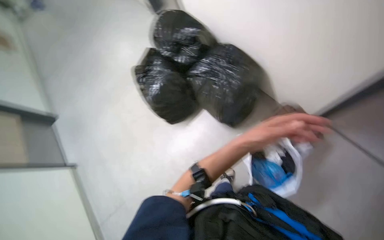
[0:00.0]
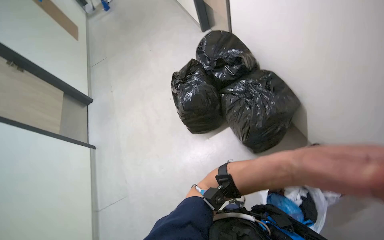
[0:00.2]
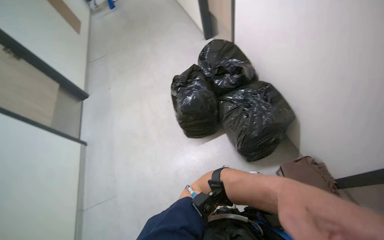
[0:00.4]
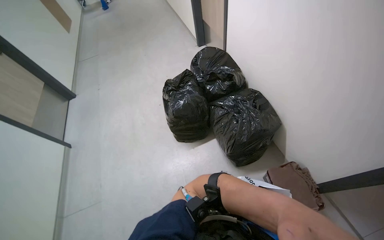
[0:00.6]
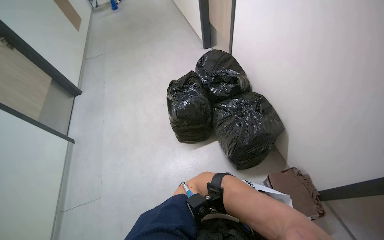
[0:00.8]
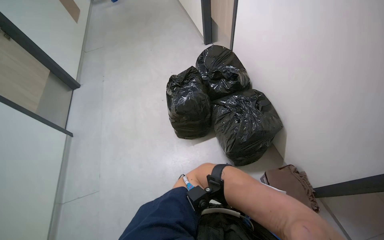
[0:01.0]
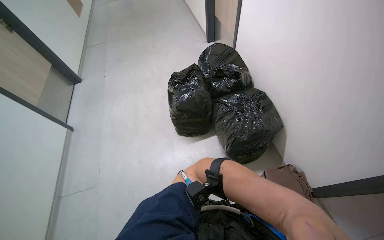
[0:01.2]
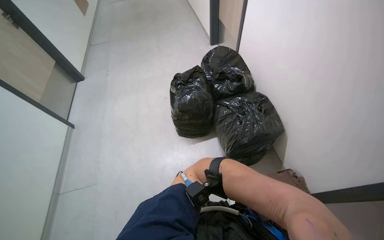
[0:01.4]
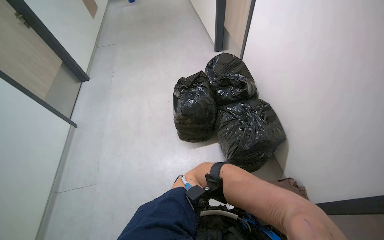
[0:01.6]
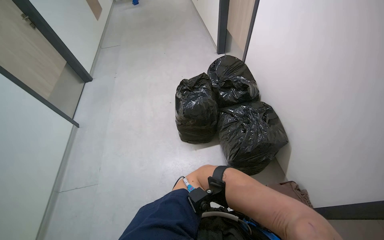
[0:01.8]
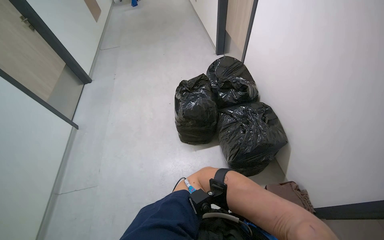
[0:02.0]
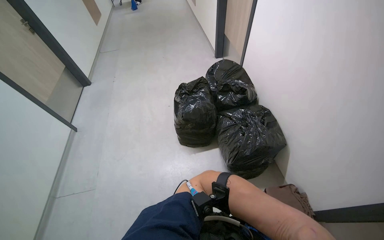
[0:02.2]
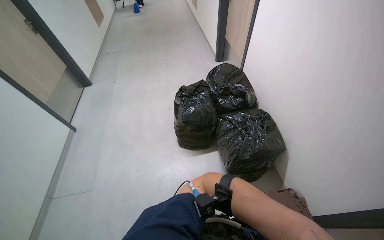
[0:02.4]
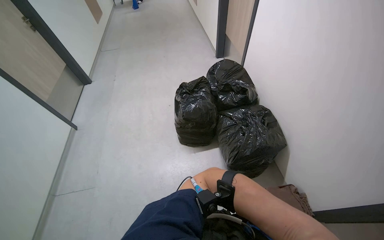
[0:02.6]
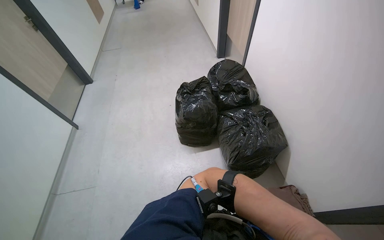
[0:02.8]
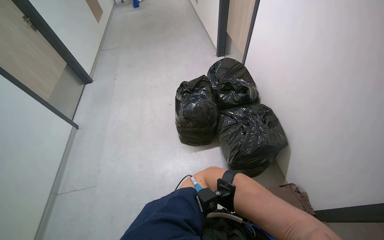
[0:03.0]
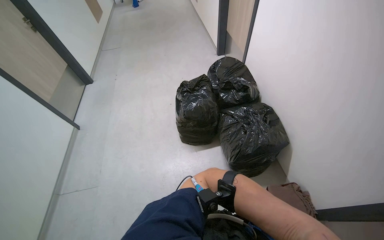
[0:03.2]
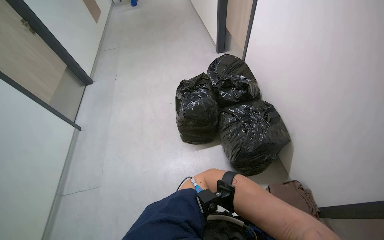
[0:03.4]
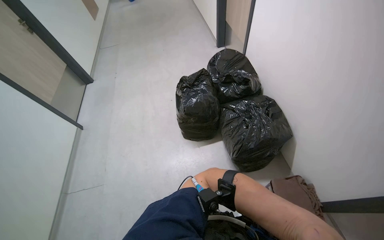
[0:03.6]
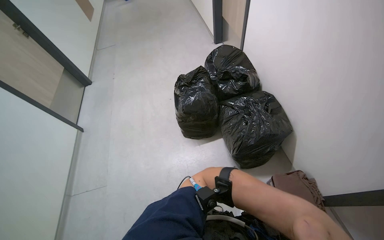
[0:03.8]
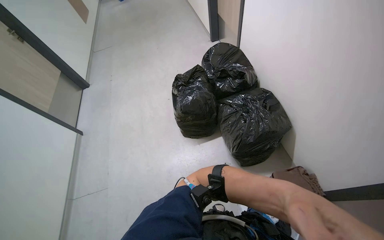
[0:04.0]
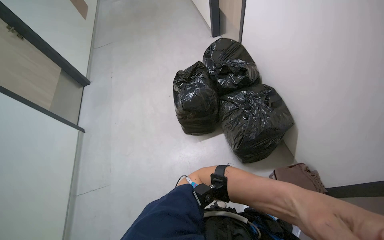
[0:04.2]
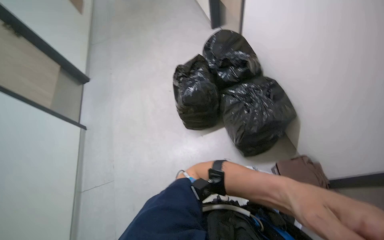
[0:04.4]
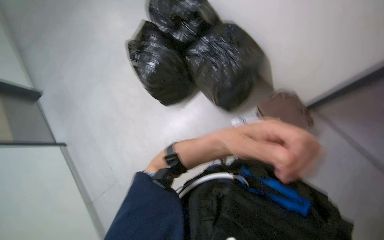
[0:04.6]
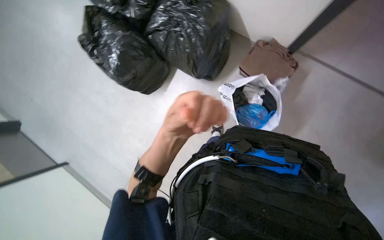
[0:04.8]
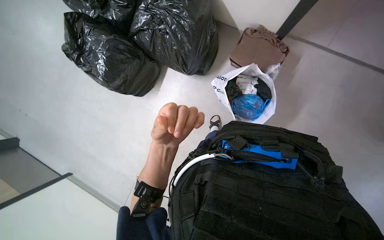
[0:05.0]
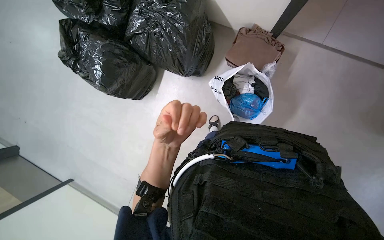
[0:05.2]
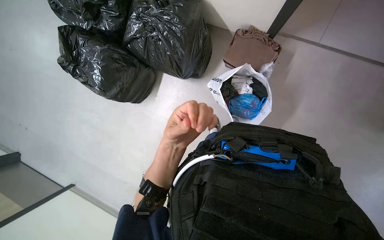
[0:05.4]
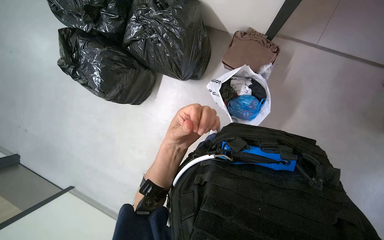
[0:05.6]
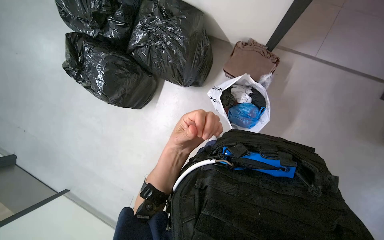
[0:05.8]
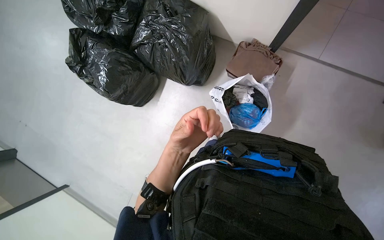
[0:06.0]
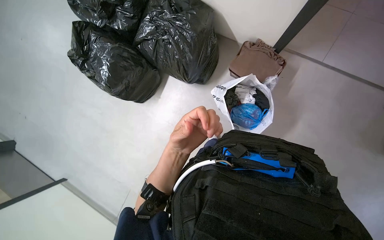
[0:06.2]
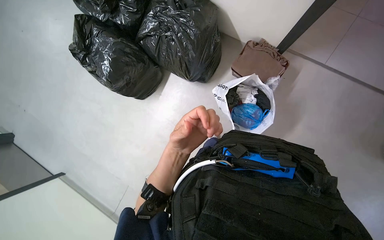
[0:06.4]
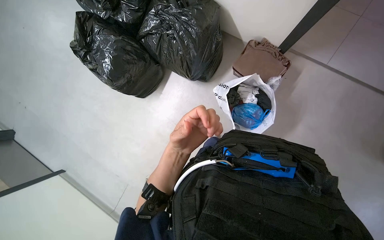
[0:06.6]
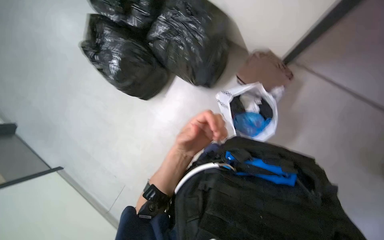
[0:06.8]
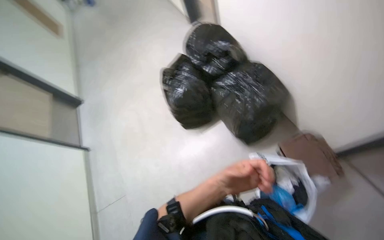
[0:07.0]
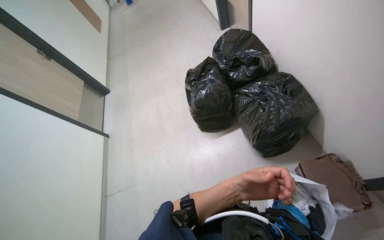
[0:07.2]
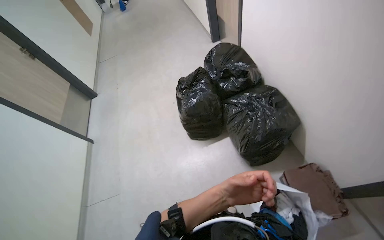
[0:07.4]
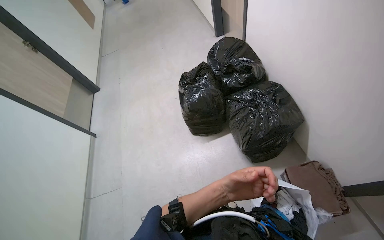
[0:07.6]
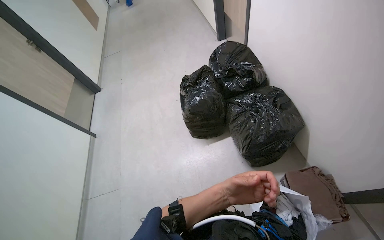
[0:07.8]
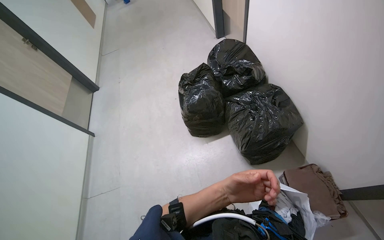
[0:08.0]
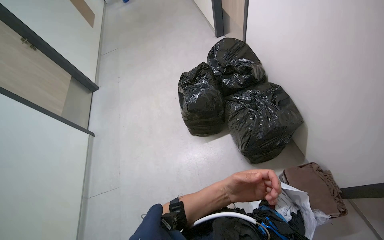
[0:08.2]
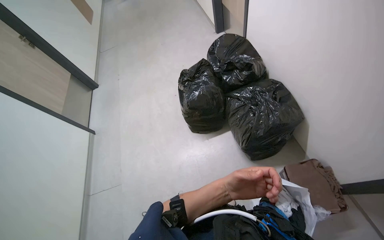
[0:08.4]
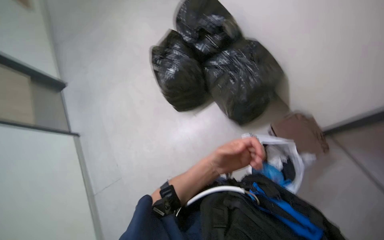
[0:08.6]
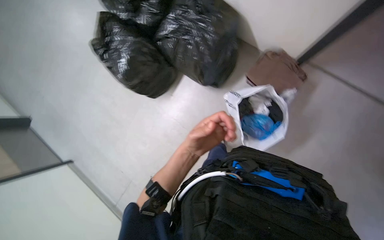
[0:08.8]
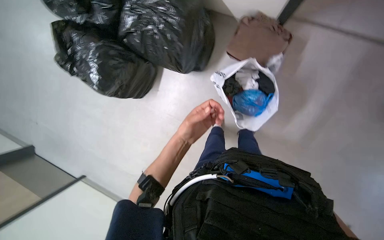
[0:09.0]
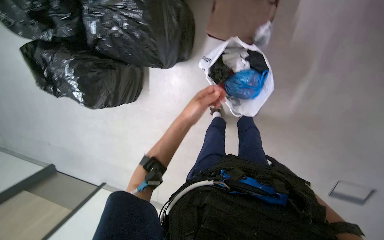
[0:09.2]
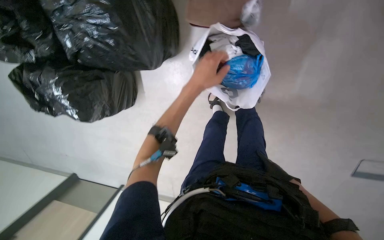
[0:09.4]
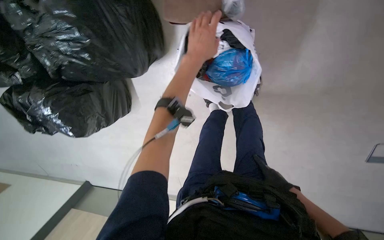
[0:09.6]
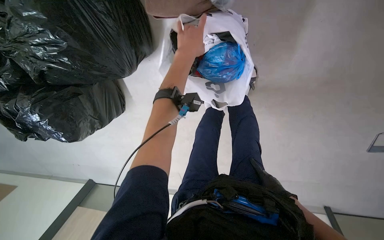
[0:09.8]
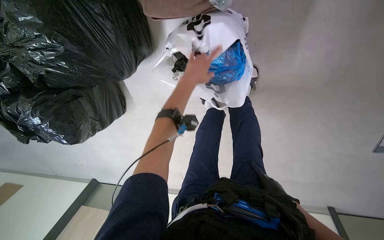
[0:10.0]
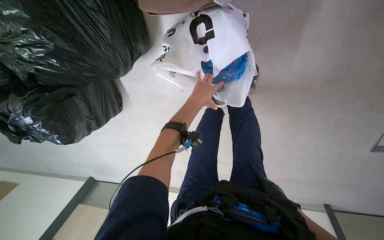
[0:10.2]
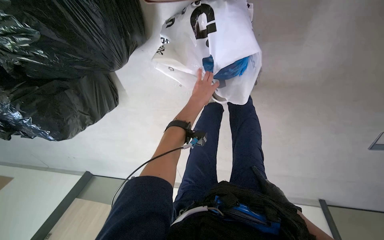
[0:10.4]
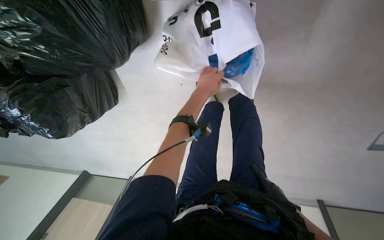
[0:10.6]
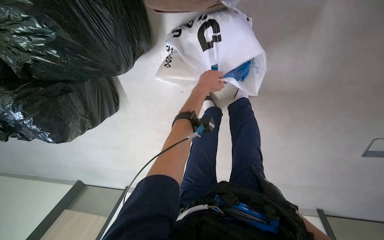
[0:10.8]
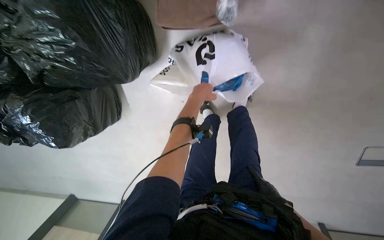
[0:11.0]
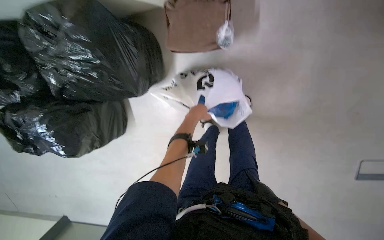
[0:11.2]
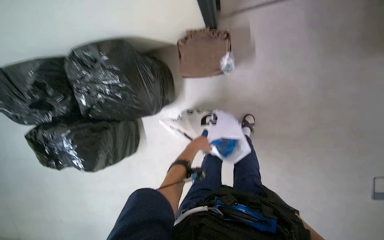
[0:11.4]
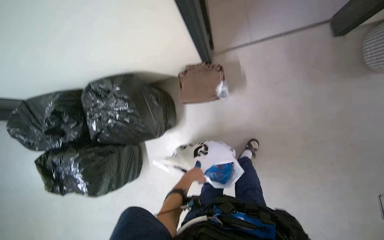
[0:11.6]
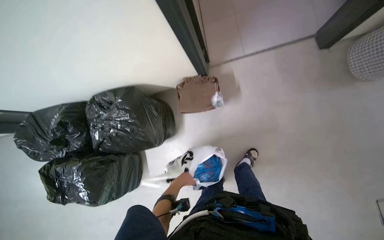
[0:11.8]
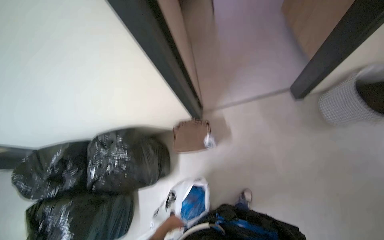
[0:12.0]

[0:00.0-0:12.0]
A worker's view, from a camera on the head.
Job: managing laundry.
The whole recording: Loading clothes into washing machine. The worker takes clothes from a bag and loads them into the washing machine.
0:00.0 to 0:01.6: The scene rotates clockwise by roughly 30 degrees.
0:04.4 to 0:06.0: The view tilts roughly 20 degrees downward. The scene rotates counterclockwise by about 45 degrees.
0:06.0 to 0:07.6: The wearer looks roughly 45 degrees further to the left. The view tilts about 20 degrees upward.
0:07.6 to 0:09.0: The view tips downward by roughly 25 degrees. Everything in view rotates some 50 degrees counterclockwise.
0:09.0 to 0:10.4: The wearer moves about 40 cm. The view tips downward by approximately 20 degrees. The scene turns approximately 30 degrees counterclockwise in the picture.
0:10.4 to 0:12.0: The camera travels approximately 60 cm. The wearer looks roughly 60 degrees further upward.

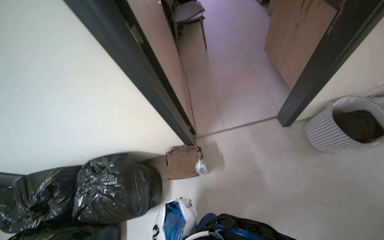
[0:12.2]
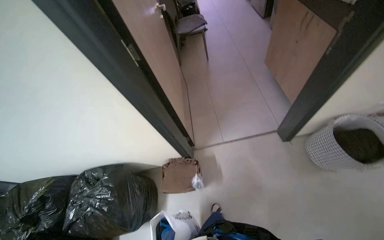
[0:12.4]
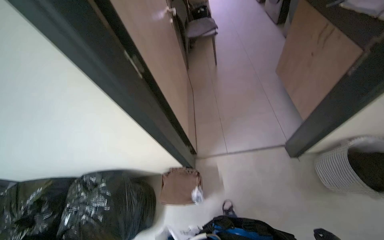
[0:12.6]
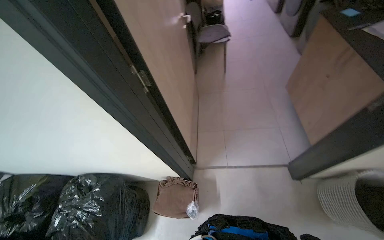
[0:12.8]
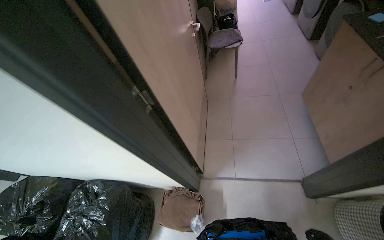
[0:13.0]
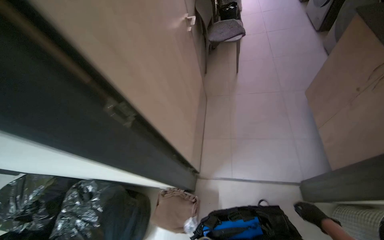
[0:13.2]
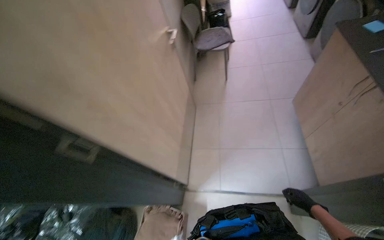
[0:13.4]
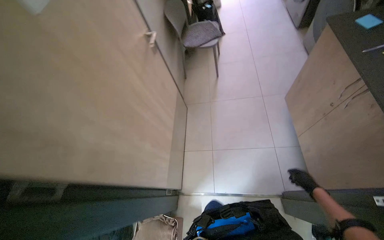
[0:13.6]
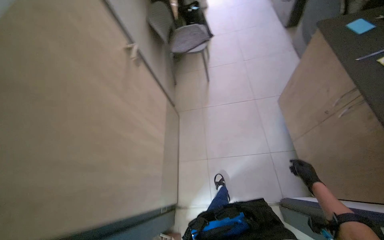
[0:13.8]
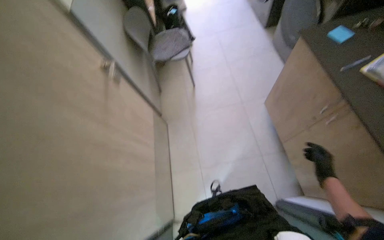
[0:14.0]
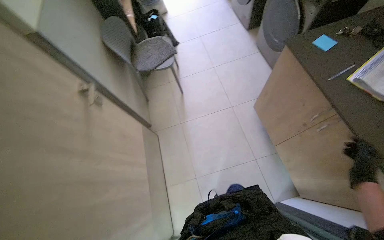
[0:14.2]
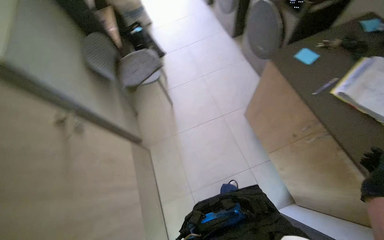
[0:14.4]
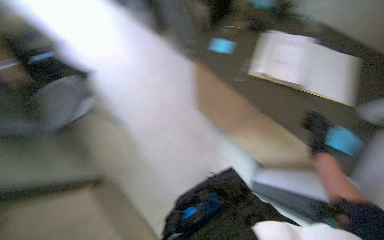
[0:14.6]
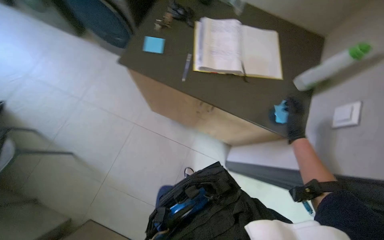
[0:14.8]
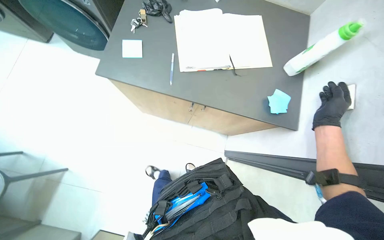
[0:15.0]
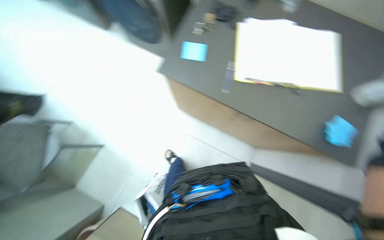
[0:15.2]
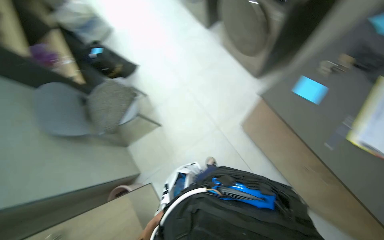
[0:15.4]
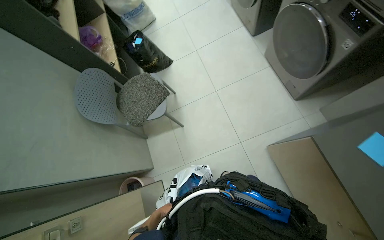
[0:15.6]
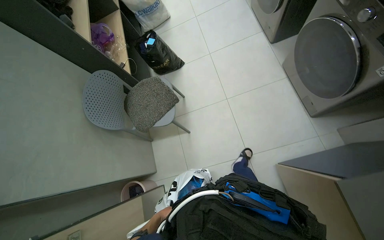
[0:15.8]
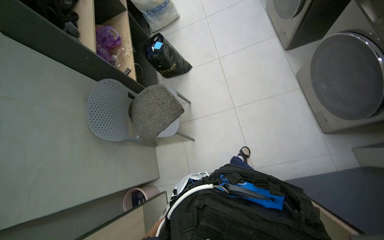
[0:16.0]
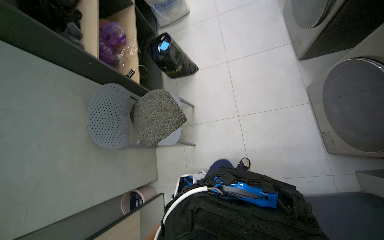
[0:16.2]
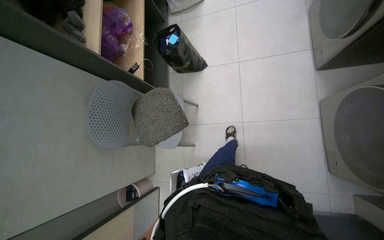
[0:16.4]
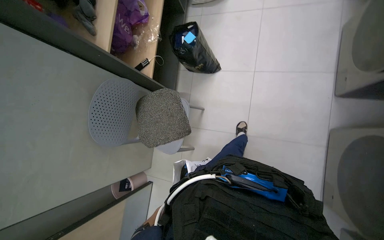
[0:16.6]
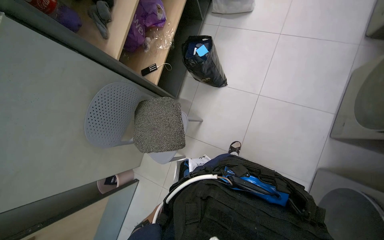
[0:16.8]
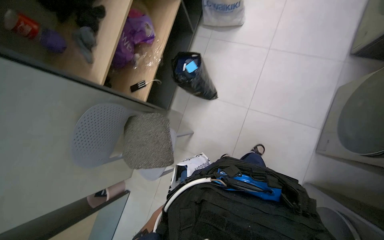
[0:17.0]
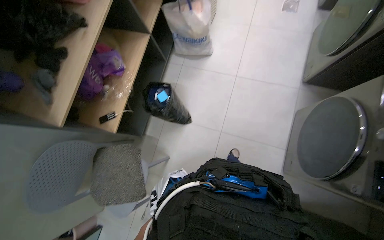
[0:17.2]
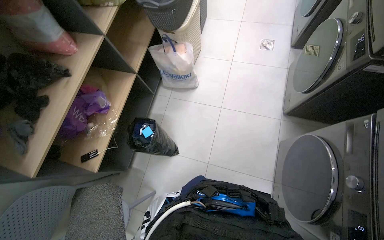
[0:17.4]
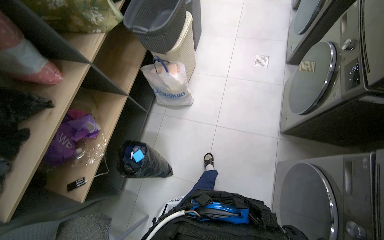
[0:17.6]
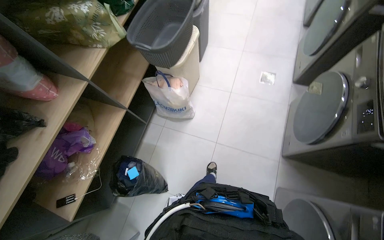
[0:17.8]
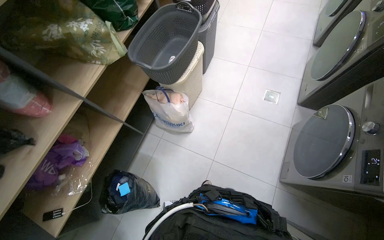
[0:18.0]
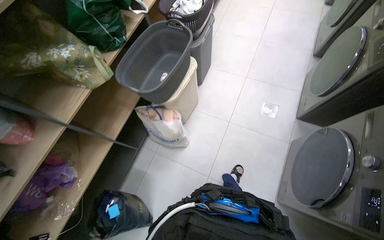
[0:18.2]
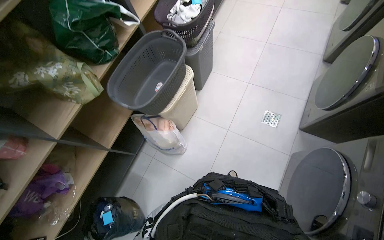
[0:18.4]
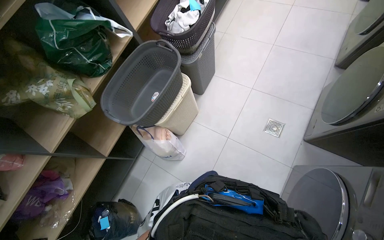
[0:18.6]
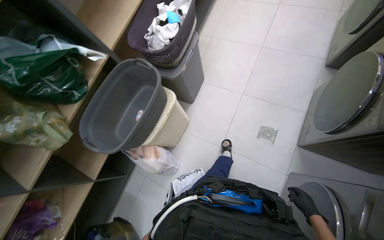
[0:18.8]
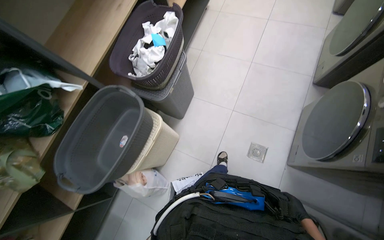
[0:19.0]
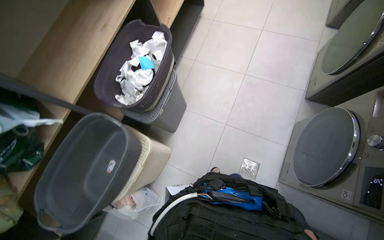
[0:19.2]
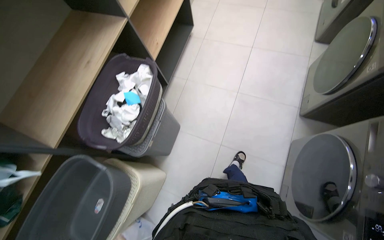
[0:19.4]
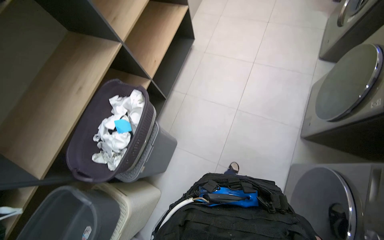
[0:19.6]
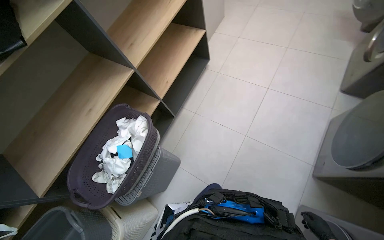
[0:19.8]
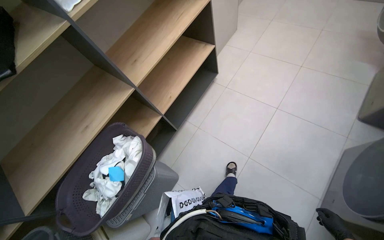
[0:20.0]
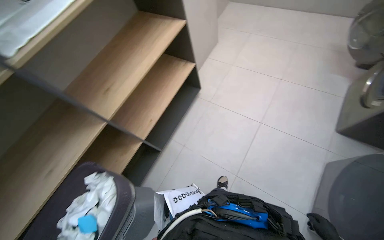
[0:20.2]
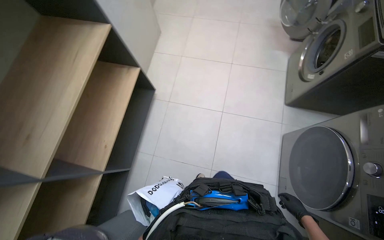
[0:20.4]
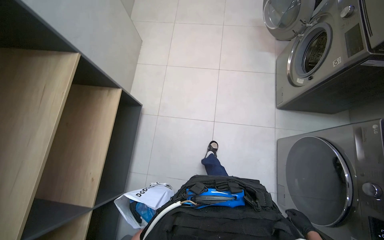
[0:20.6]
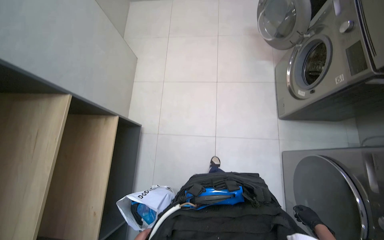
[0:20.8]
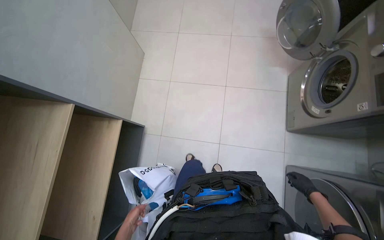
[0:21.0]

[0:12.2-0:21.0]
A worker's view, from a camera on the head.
Job: managing laundry.
The whole recording: Loading clothes into washing machine. The worker takes clothes from a bag and loads them into the washing machine.
0:12.2 to 0:13.6: The camera travels roughly 70 cm.
0:13.6 to 0:15.2: The wearer moves some 70 cm. The head rotates approximately 70 degrees to the right.
0:15.2 to 0:16.6: The camera travels roughly 1 m. The head turns to the left by approximately 75 degrees. The view tips downward by roughly 20 degrees.
0:16.6 to 0:18.0: The camera travels about 1 m. The view tilts some 10 degrees upward.
0:18.0 to 0:19.6: The camera is carried about 1.5 m.
0:19.6 to 0:21.0: The camera is carried roughly 1 m.
